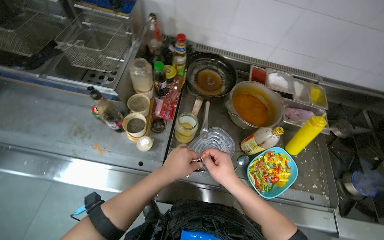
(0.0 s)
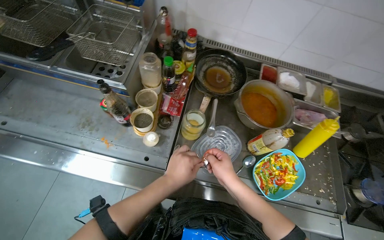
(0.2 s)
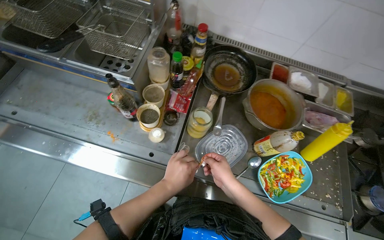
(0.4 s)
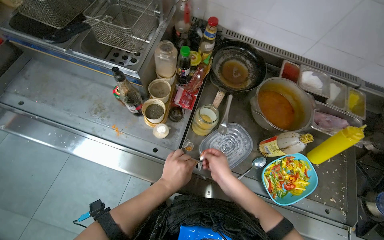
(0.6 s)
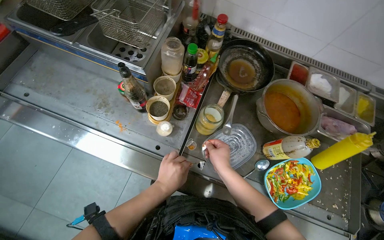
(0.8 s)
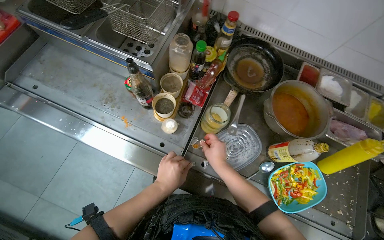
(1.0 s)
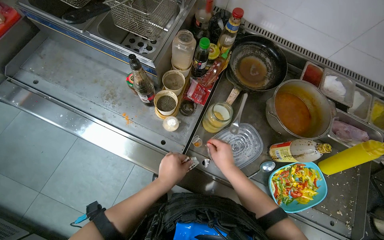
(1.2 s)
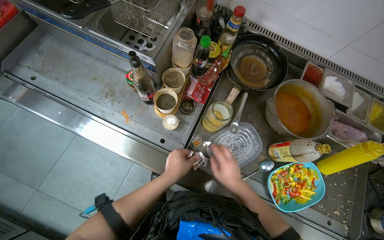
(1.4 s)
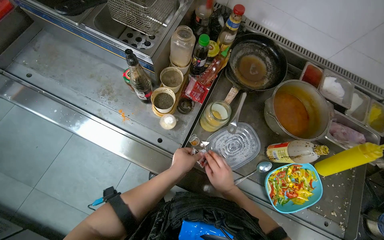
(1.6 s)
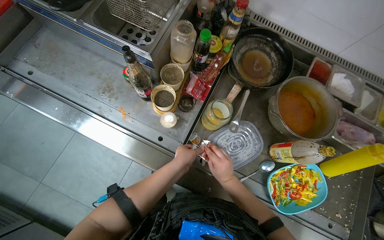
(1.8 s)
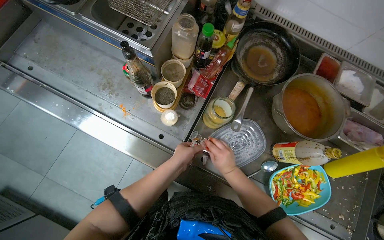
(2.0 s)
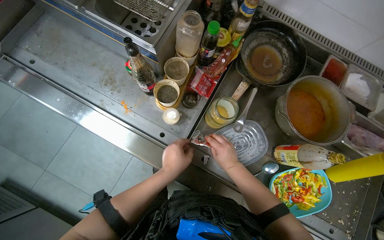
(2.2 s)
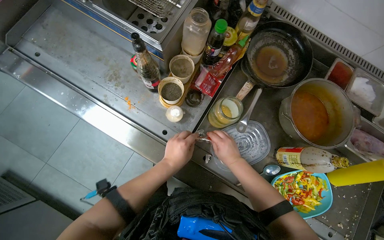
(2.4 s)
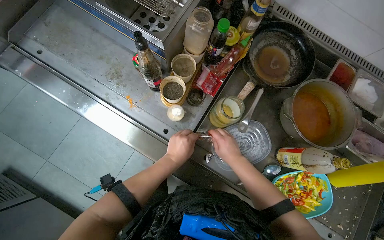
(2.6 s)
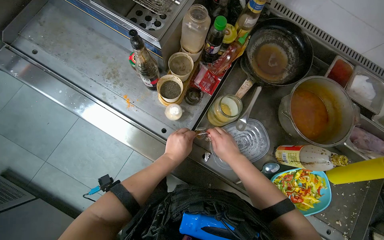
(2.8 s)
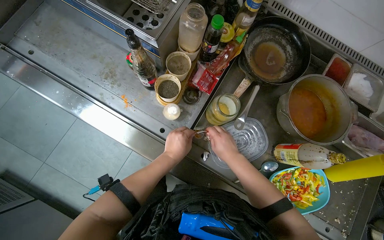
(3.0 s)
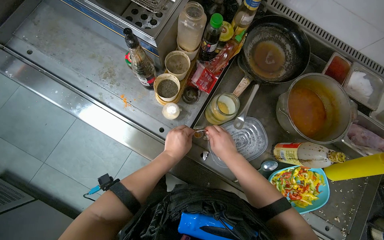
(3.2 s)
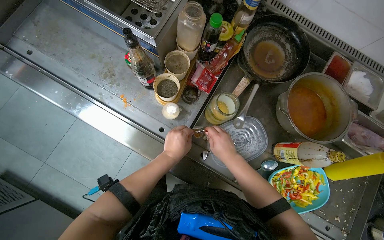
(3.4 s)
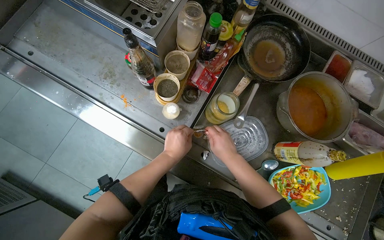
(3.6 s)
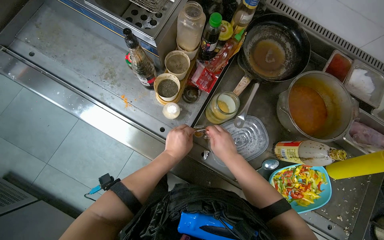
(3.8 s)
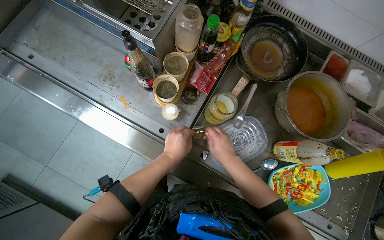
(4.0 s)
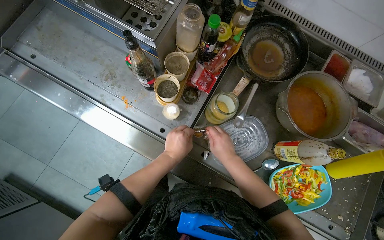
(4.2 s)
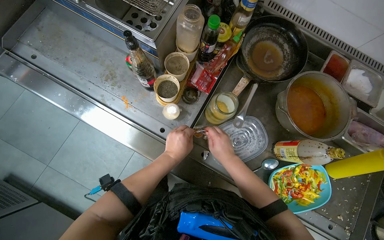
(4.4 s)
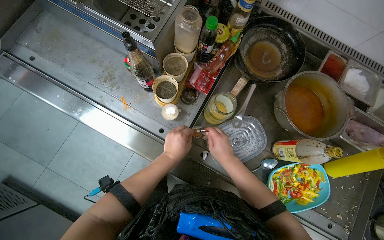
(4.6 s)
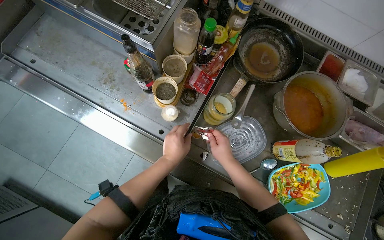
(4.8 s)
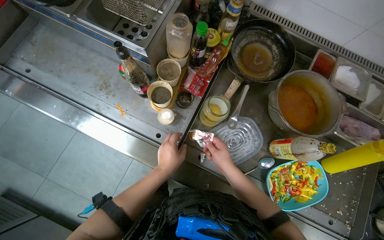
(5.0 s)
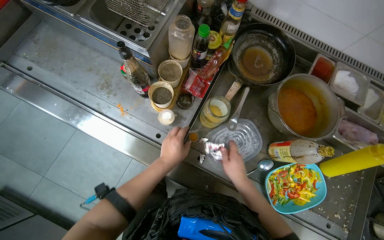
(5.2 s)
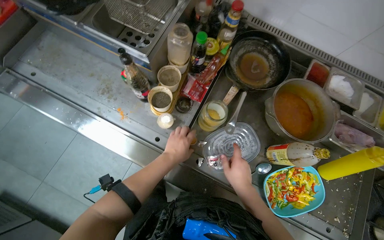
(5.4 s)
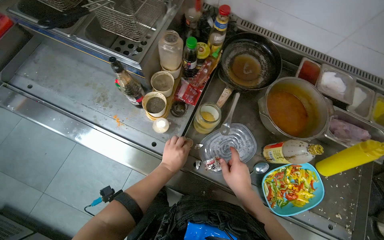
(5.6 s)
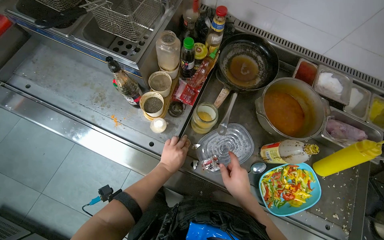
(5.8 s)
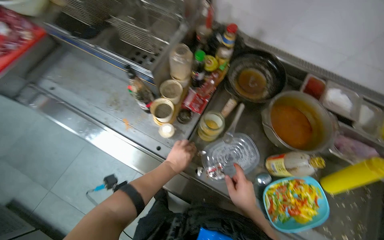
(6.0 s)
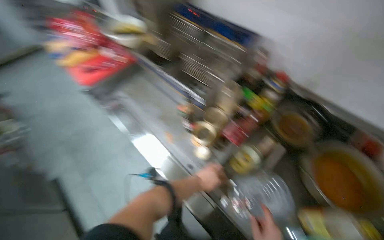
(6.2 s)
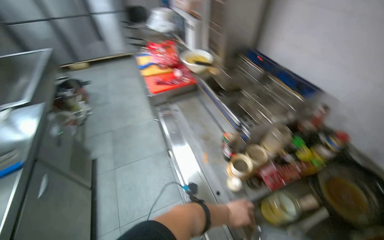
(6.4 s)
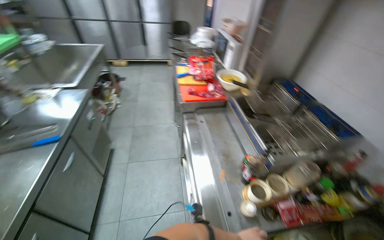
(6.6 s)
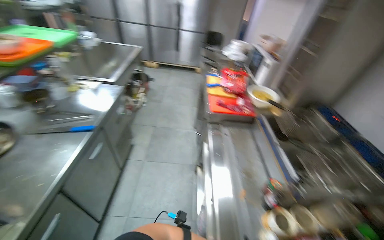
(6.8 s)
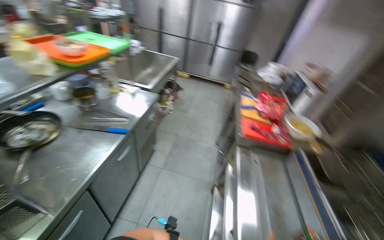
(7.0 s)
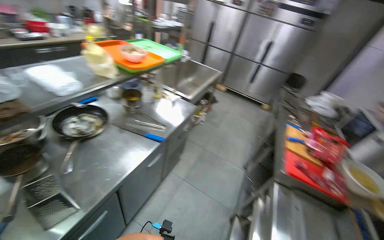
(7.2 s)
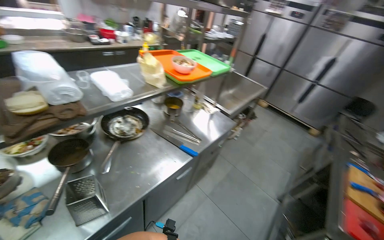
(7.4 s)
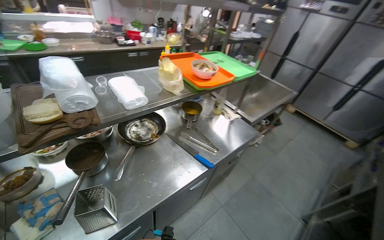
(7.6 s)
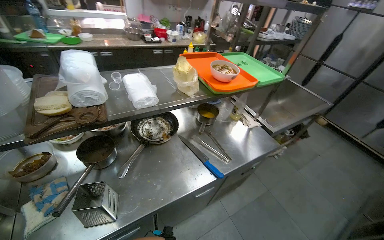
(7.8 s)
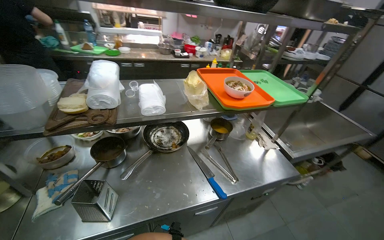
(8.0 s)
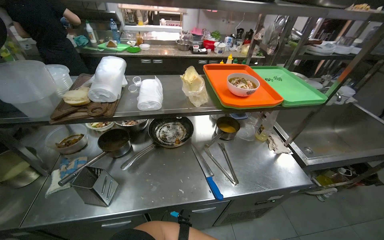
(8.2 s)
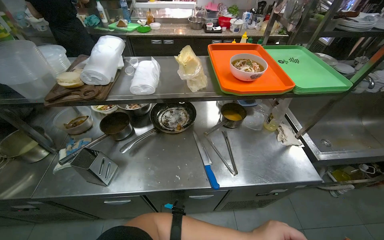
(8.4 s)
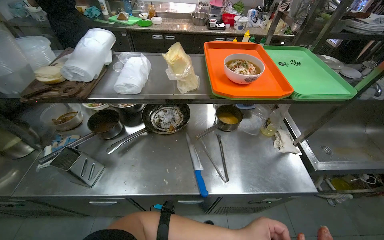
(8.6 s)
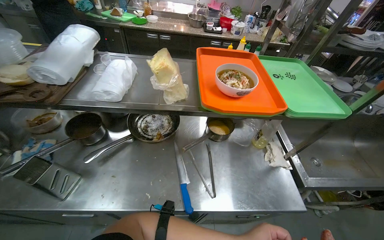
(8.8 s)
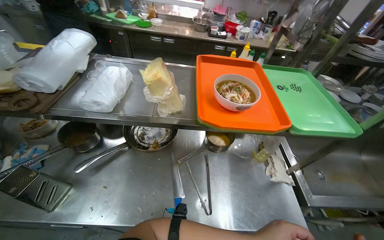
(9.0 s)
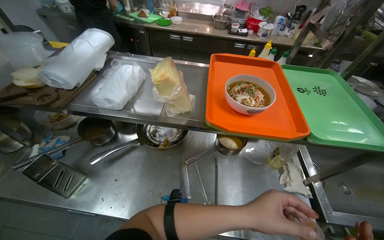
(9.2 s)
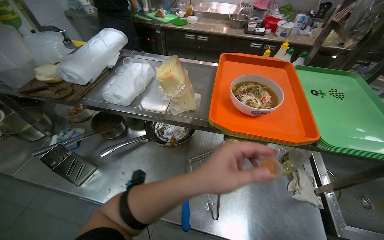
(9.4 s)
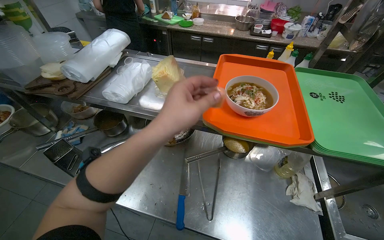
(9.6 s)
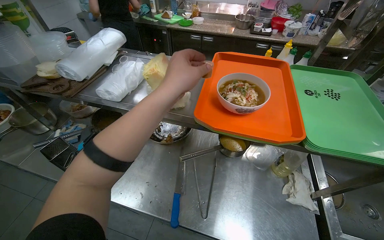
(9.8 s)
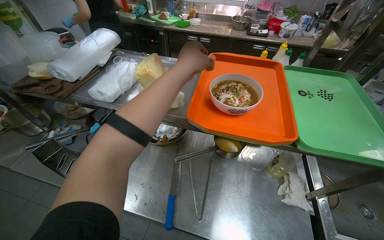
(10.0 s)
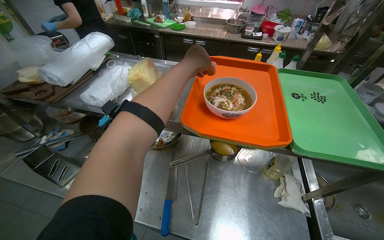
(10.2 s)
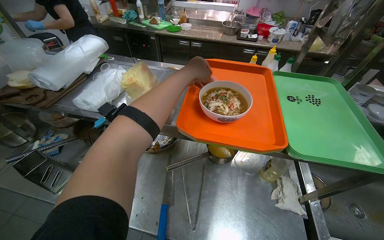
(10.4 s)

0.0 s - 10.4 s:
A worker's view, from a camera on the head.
Job: preparing food.
The whole recording: Preparing and arranging a dish. The worker adds various ingredients to a bowl, moves it to a tray, then continues adding ingredients before placing it back on the tray.
0.0 s - 1.4 s: The right hand goes about 10 cm farther from the camera.
1.4 s - 3.0 s: The right hand is displaced up the picture by some 10 cm.
3.0 s - 4.4 s: The hands are busy where they are.
4.4 s - 6.0 s: The right hand heads down the picture and to the right, covering approximately 15 cm.
6.0 s - 7.4 s: The camera travels roughly 70 cm. The head rotates roughly 105 degrees to the left. The wearer looks approximately 40 degrees further upward.
7.4 s - 9.0 s: The camera travels roughly 50 cm. The head rotates about 50 degrees to the left.

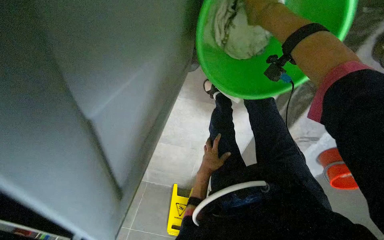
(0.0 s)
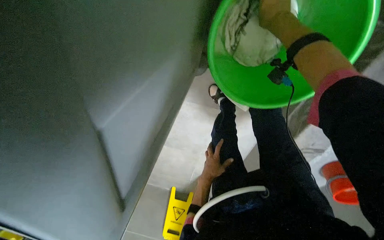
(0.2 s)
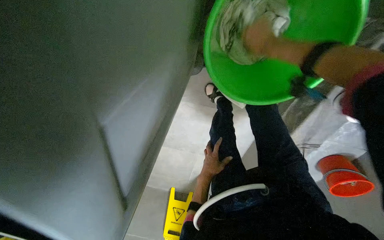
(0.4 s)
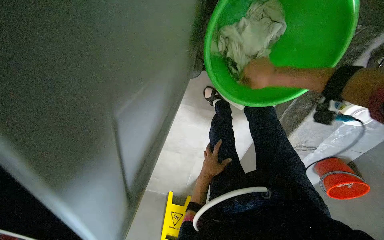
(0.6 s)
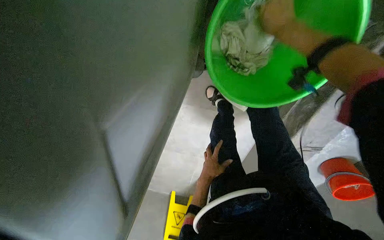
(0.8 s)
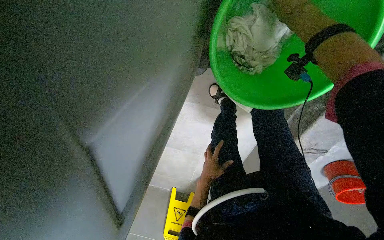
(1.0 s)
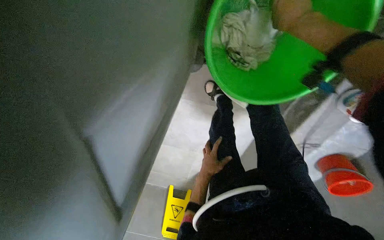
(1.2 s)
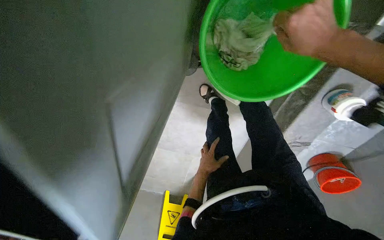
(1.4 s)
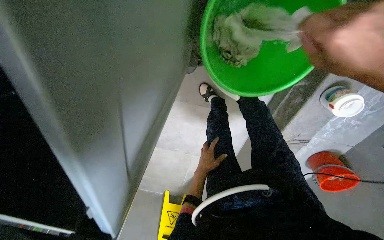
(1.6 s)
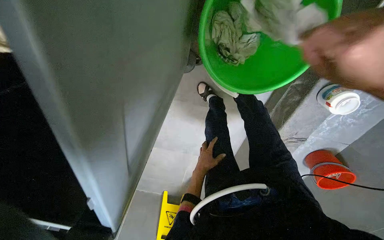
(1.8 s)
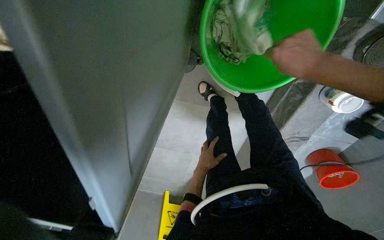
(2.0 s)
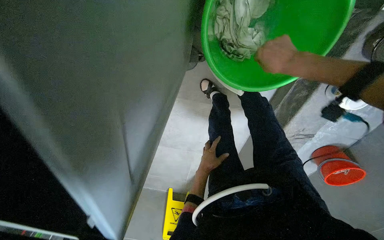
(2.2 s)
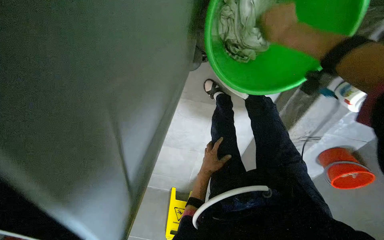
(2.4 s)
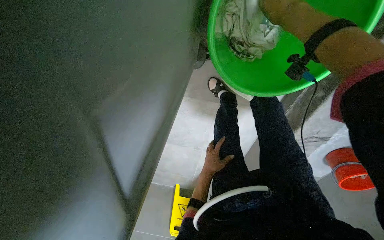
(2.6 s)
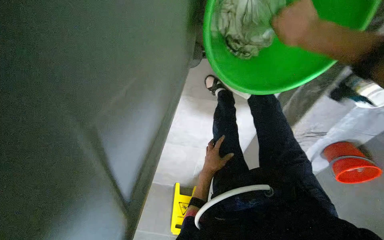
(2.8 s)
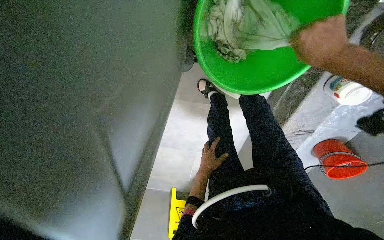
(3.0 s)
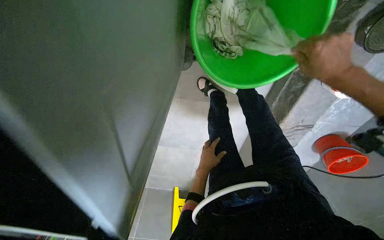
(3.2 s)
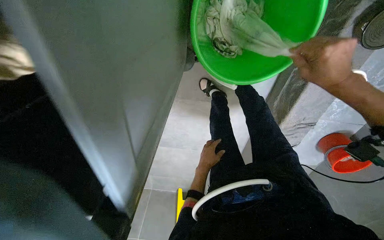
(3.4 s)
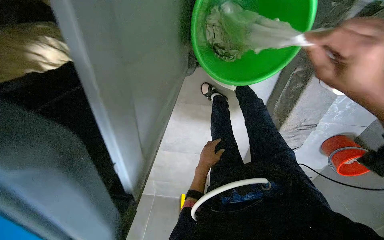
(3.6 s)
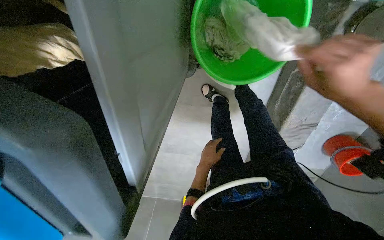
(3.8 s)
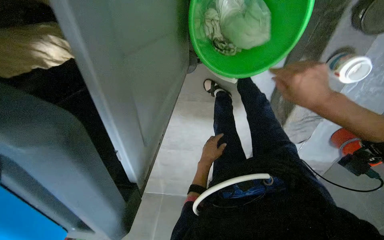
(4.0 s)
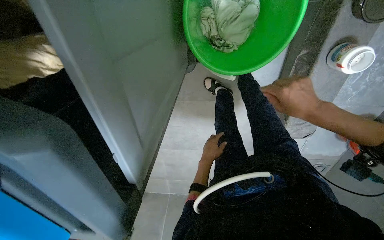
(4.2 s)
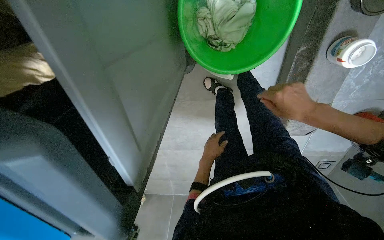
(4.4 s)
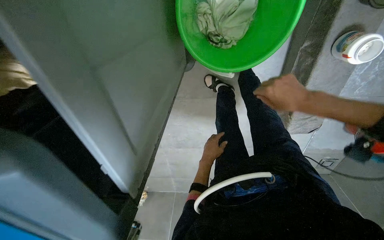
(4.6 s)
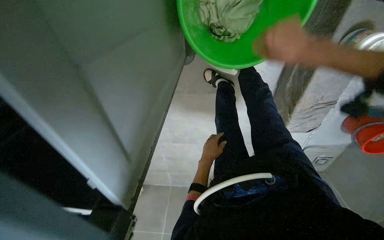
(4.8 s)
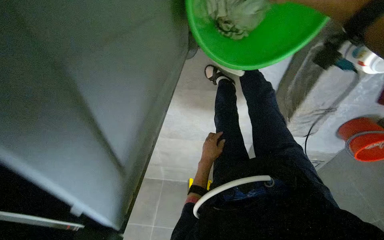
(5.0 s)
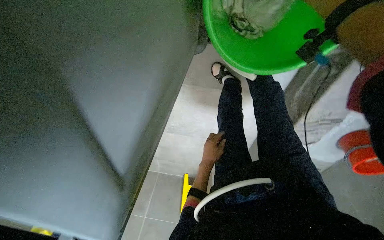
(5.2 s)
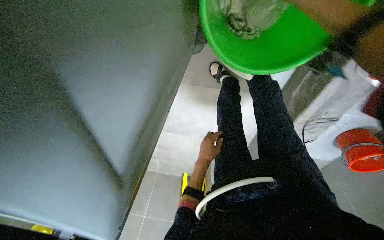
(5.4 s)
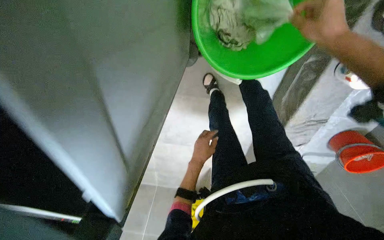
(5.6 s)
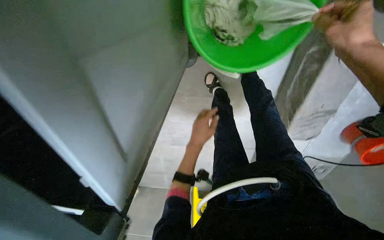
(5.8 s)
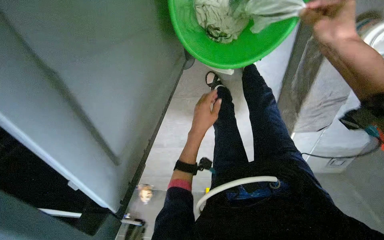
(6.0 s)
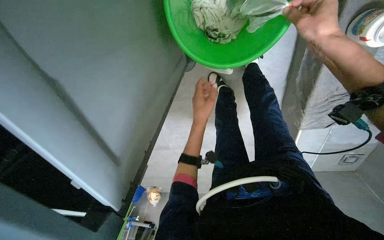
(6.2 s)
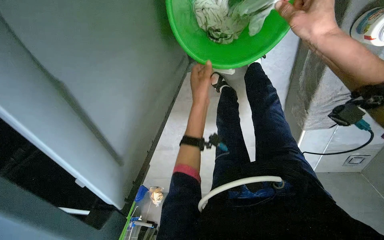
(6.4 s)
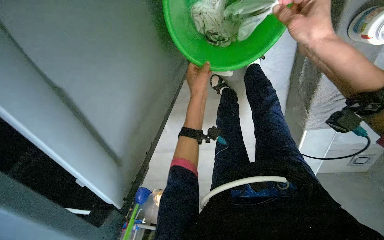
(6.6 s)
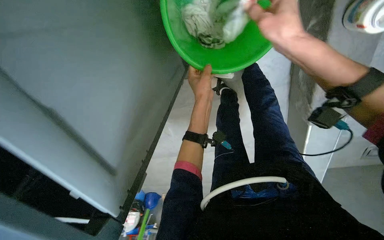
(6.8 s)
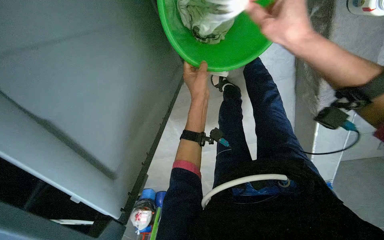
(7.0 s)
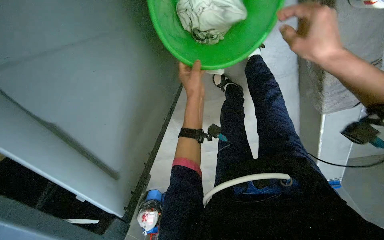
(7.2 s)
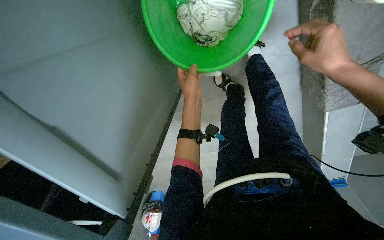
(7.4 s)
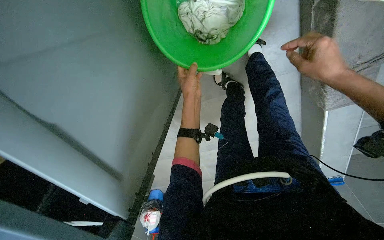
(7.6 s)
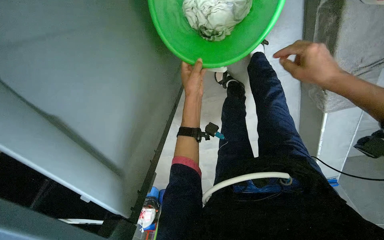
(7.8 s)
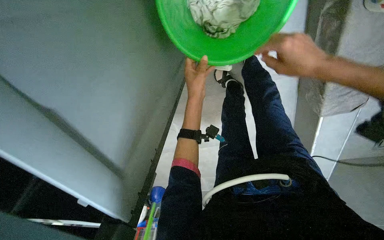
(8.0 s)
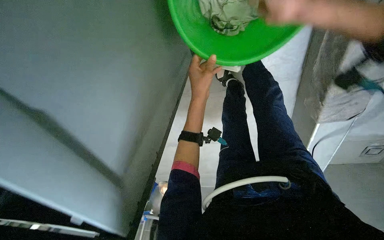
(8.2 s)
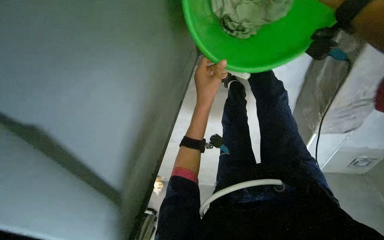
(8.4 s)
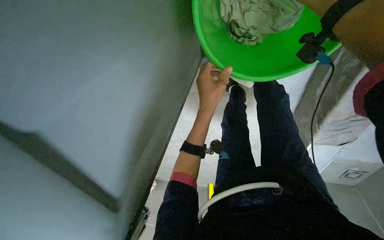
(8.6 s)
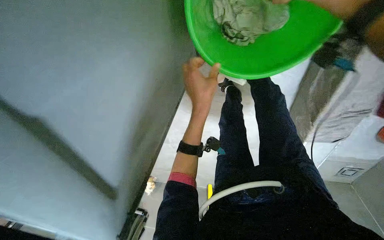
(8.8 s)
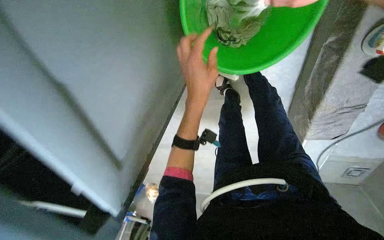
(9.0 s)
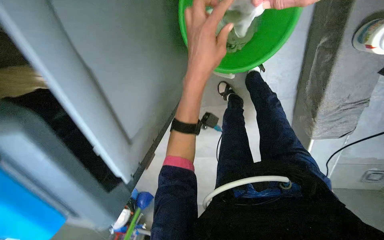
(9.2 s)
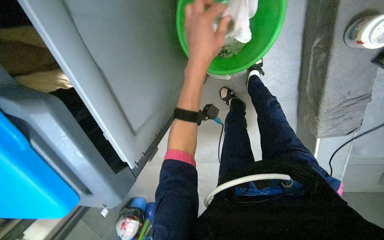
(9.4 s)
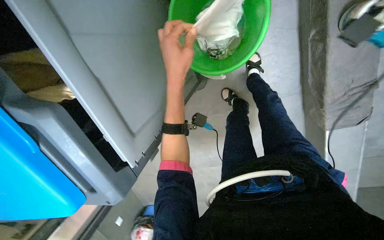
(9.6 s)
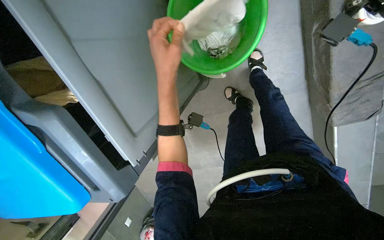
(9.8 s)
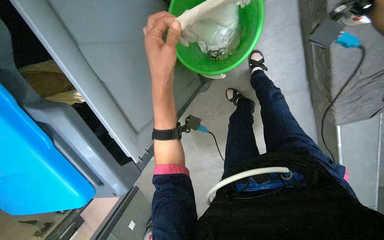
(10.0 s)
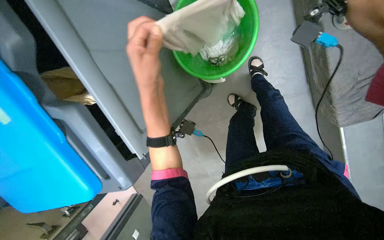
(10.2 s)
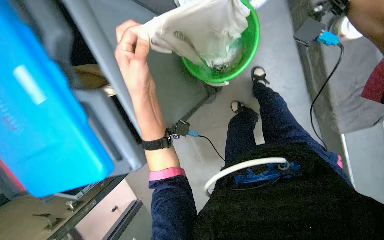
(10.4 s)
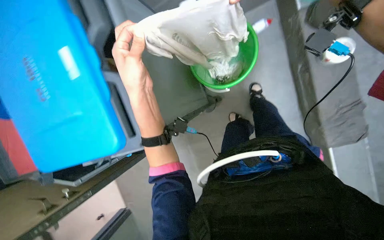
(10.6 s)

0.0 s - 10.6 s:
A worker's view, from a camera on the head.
Job: preparing cleaning supplies.
The whole recording: Wringing cleaning cloth. The worker wrings a cleaning cloth over a green bucket.
3.0 s - 4.6 s: The right hand moves down the picture and farther from the camera, about 20 cm.
4.6 s - 6.0 s: The left hand shifts approximately 20 cm nearer to the camera and up the picture.
6.0 s - 7.6 s: The left hand shifts approximately 15 cm up the picture, while the right hand goes some 10 cm down the picture, and reaches about 10 cm to the left, then returns.
9.0 s - 10.6 s: The wearer looks about 25 degrees further upward. The left hand travels nearer to the camera by approximately 30 cm.
